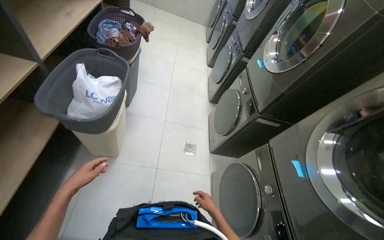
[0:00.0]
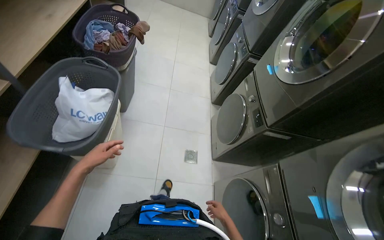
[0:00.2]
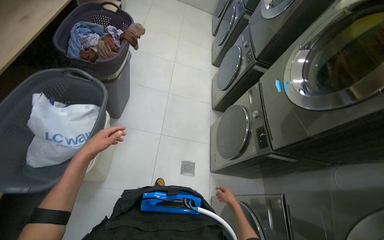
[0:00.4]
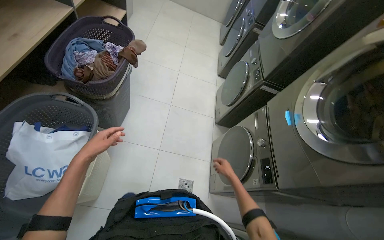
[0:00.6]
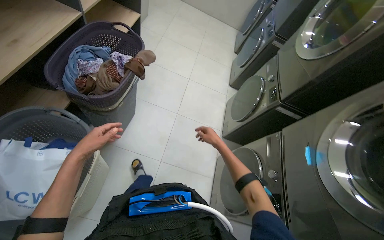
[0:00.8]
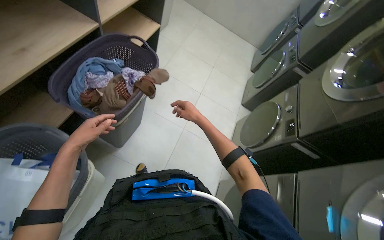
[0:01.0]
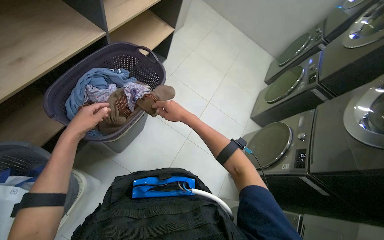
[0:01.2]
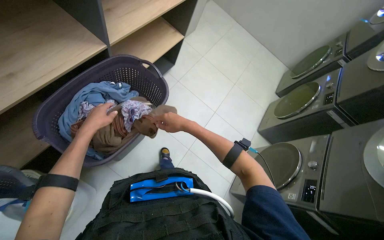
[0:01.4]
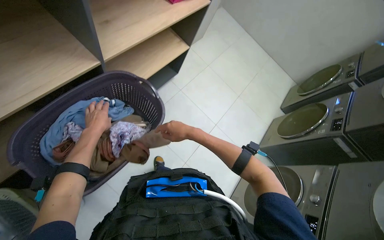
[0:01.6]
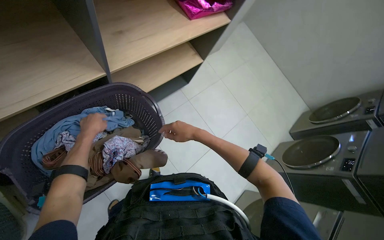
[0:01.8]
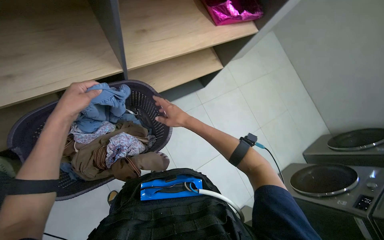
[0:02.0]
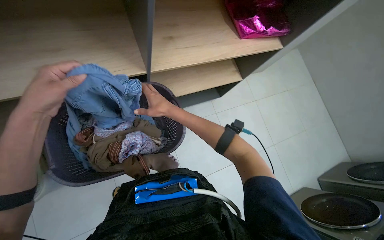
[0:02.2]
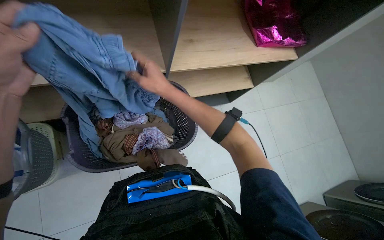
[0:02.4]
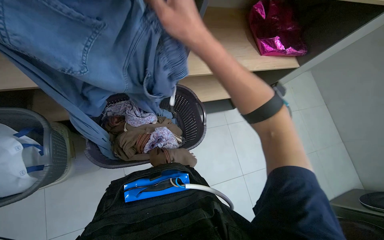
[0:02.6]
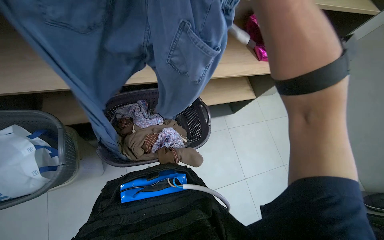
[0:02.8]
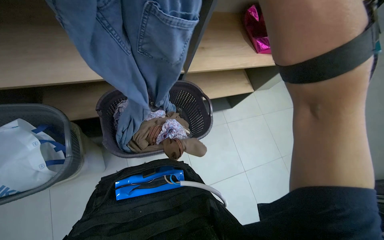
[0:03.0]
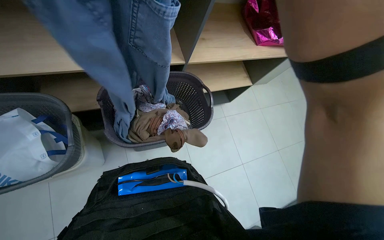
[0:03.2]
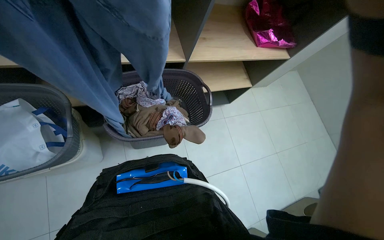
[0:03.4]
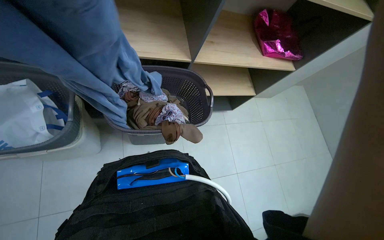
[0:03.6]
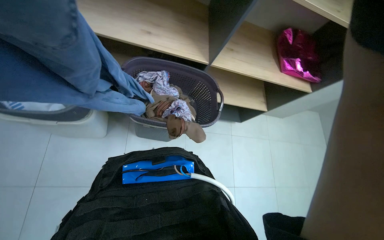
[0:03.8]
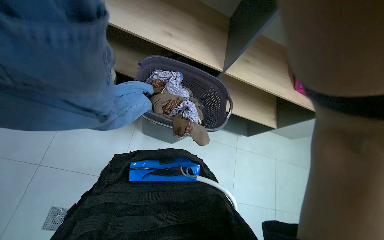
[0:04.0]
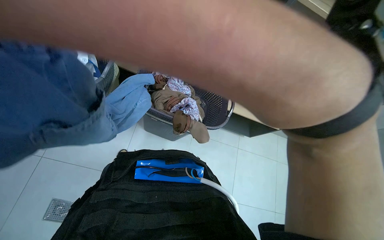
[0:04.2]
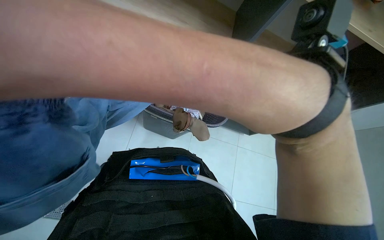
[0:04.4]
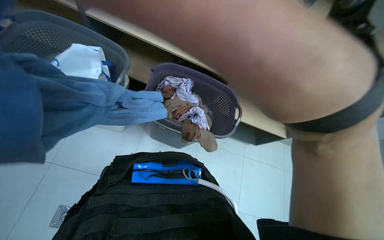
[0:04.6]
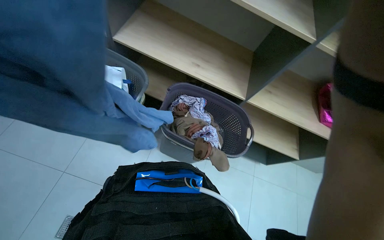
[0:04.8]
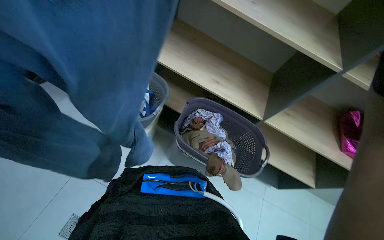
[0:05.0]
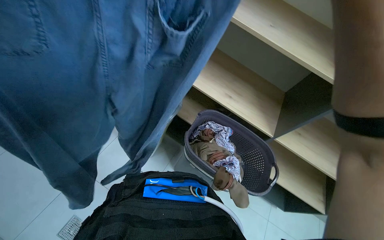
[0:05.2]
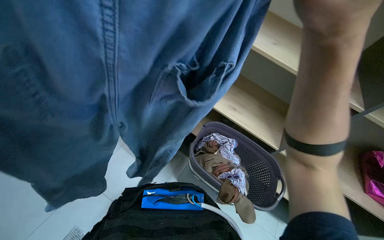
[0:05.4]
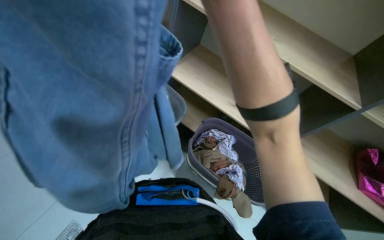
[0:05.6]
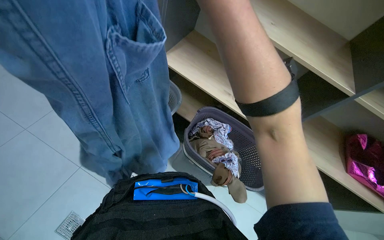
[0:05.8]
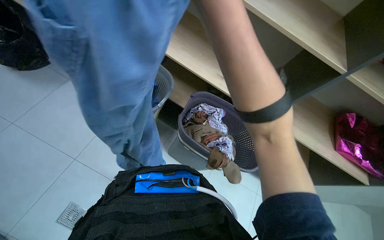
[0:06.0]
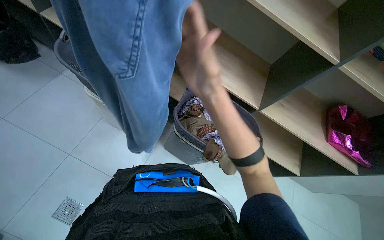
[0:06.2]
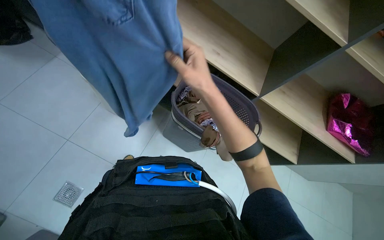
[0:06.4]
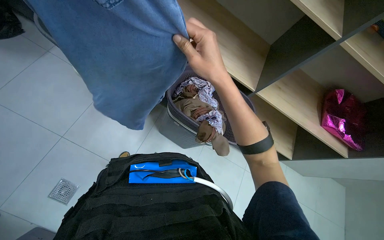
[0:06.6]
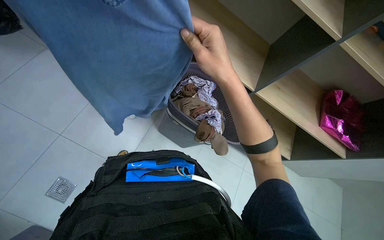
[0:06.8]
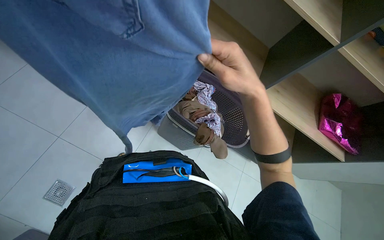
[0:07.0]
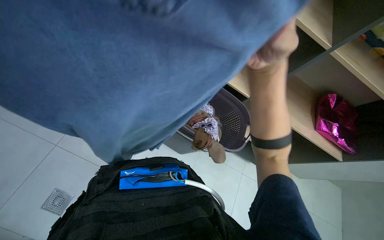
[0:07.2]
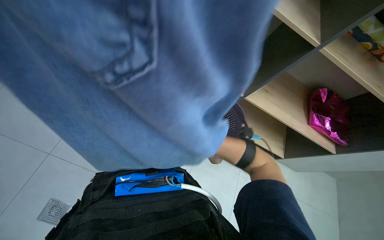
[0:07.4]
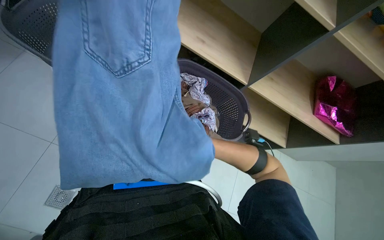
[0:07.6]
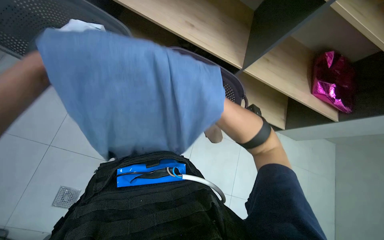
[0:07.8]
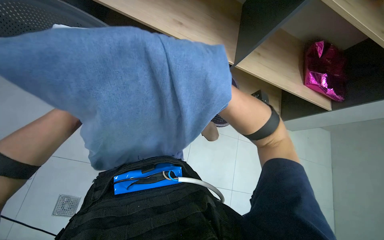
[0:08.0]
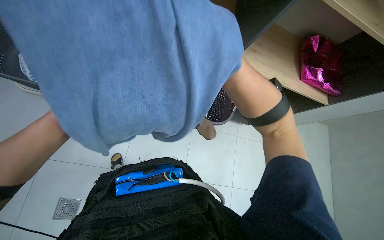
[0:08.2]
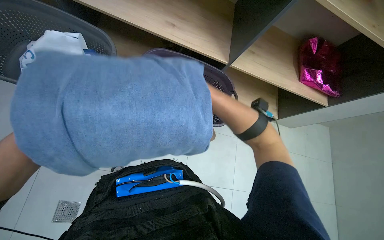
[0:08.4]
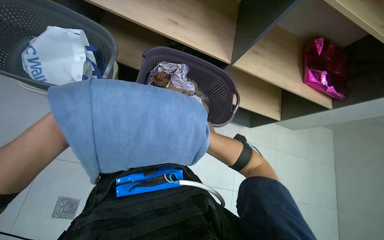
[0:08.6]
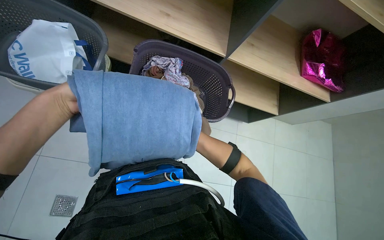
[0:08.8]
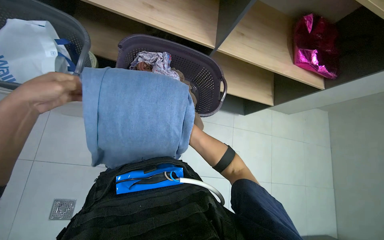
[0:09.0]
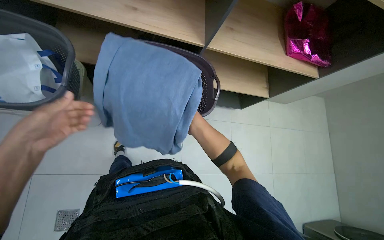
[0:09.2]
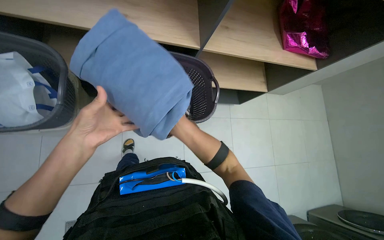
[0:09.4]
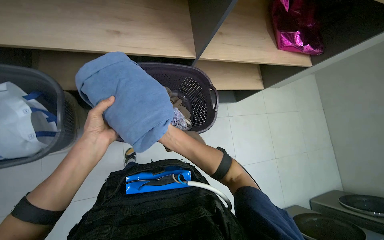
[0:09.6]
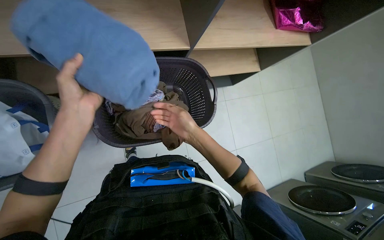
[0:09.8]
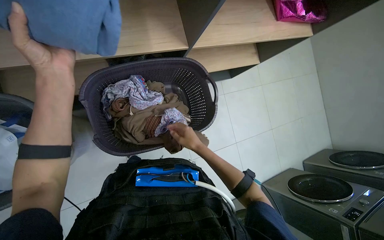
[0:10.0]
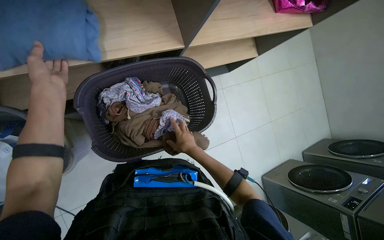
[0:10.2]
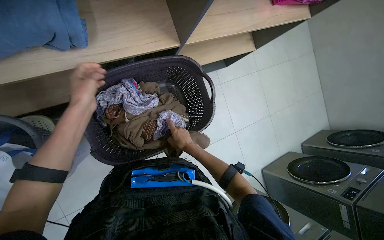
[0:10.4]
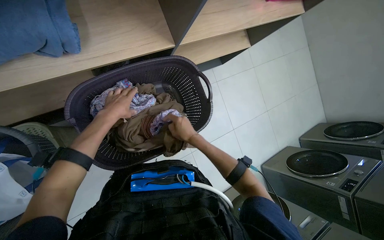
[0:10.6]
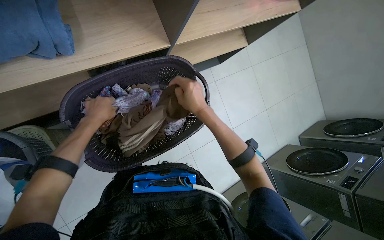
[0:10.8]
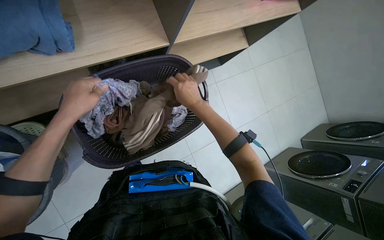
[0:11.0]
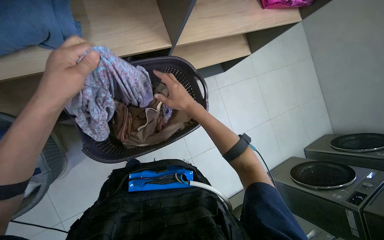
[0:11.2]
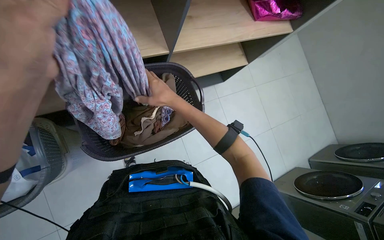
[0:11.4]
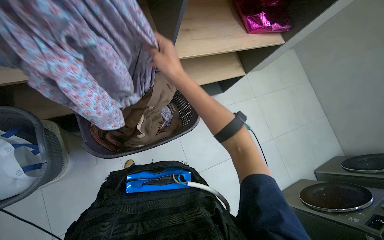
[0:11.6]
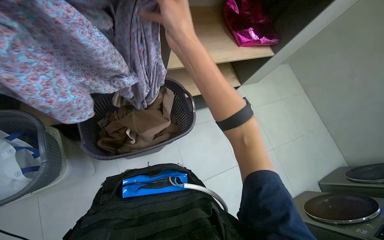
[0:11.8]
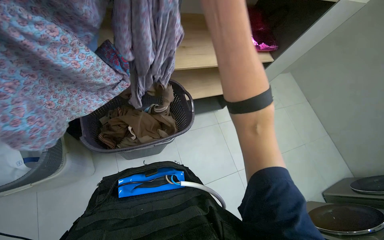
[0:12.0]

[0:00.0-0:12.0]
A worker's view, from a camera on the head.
Job: managing laundry.
The whole recording: Folding and packing laundry. The worker folds clothes from a basket and then packs them into a plastic bag.
0:00.0 to 0:01.6: The camera travels about 1 m. The head turns to the left by roughly 35 degrees.
0:01.6 to 0:03.0: The head rotates about 35 degrees to the left.
0:03.0 to 0:04.4: The wearer looks some 15 degrees further downward. The scene rotates clockwise by some 30 degrees.
0:09.0 to 0:10.4: The wearer looks some 15 degrees further downward.
0:10.4 to 0:12.0: The view tilts about 25 degrees upward.

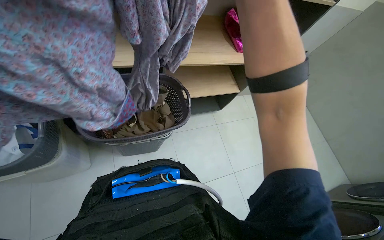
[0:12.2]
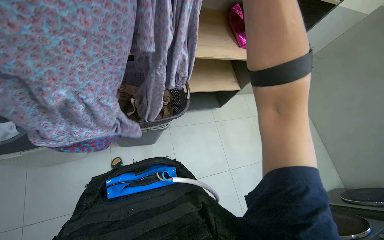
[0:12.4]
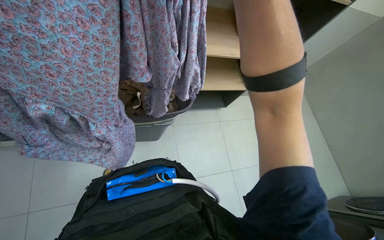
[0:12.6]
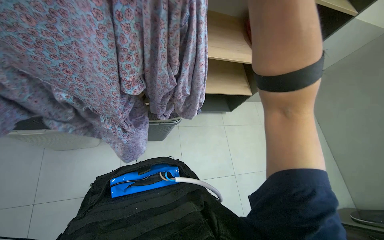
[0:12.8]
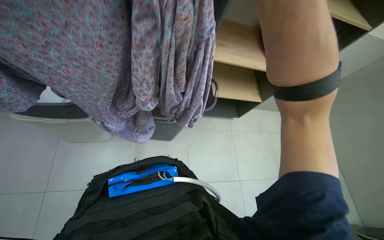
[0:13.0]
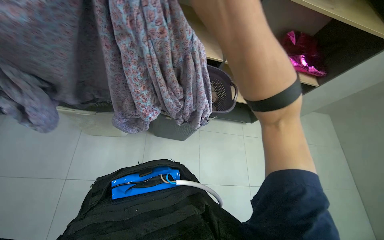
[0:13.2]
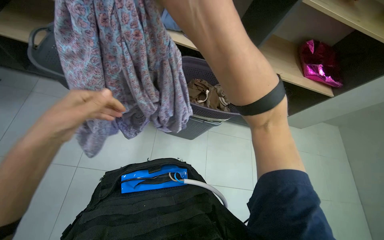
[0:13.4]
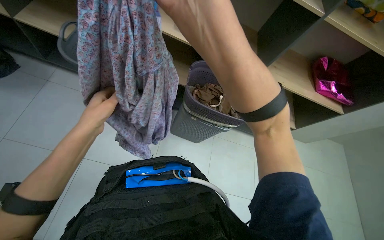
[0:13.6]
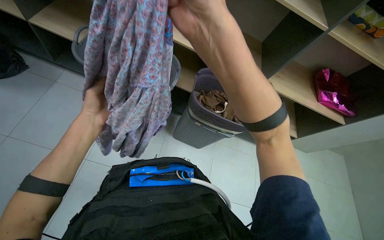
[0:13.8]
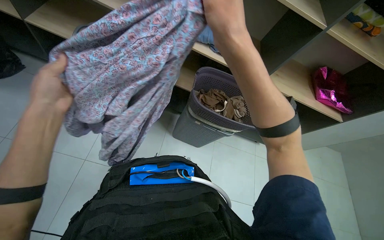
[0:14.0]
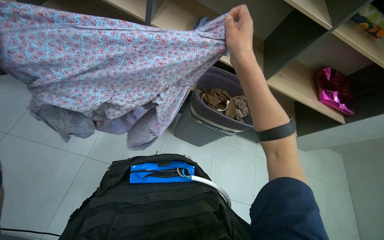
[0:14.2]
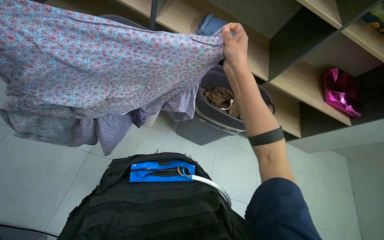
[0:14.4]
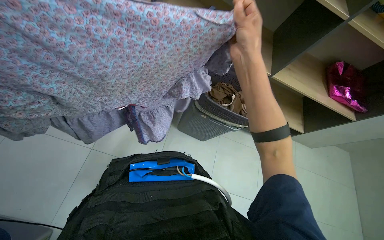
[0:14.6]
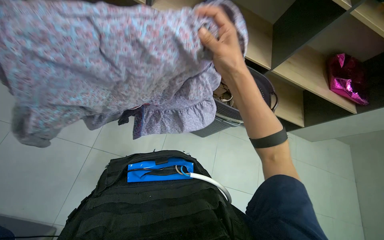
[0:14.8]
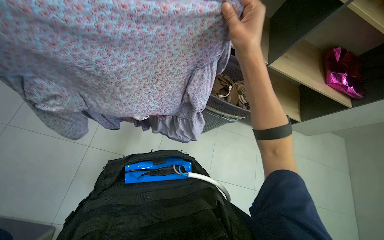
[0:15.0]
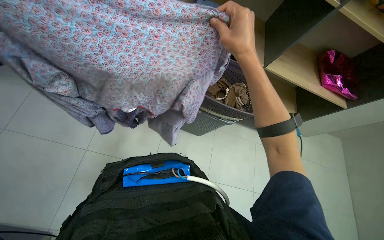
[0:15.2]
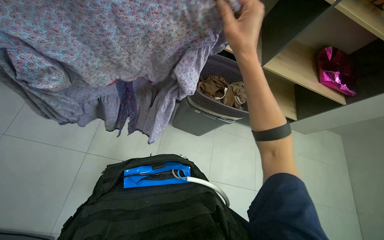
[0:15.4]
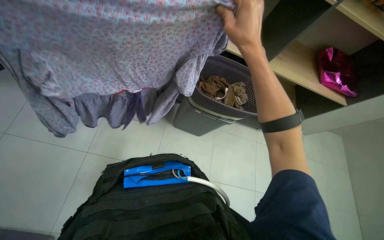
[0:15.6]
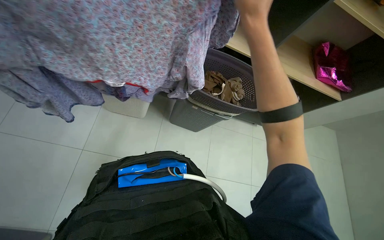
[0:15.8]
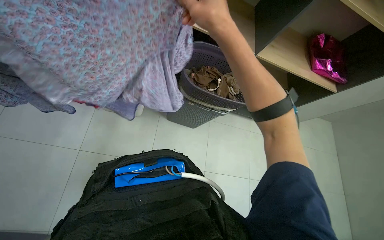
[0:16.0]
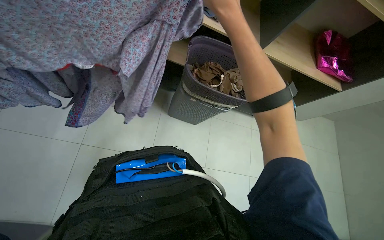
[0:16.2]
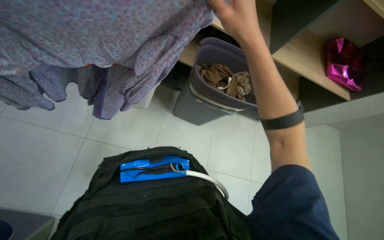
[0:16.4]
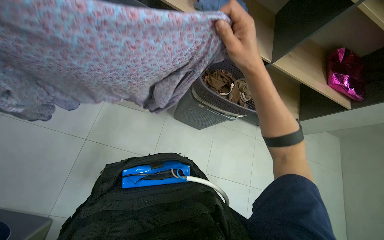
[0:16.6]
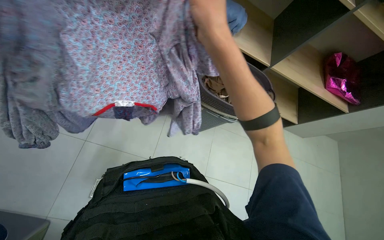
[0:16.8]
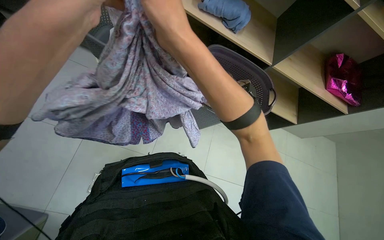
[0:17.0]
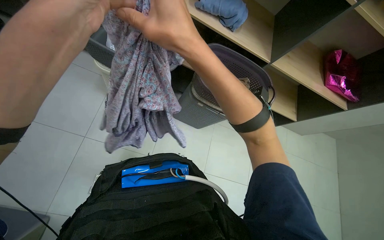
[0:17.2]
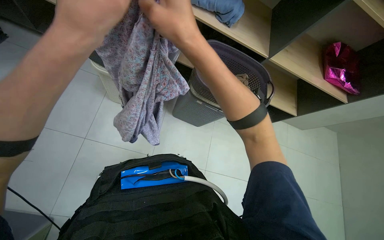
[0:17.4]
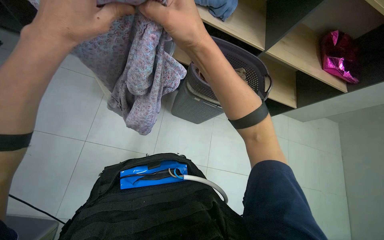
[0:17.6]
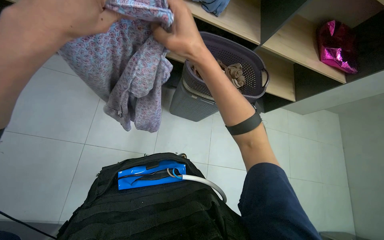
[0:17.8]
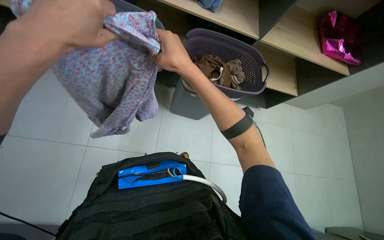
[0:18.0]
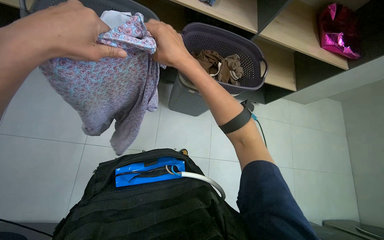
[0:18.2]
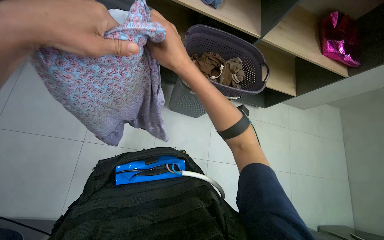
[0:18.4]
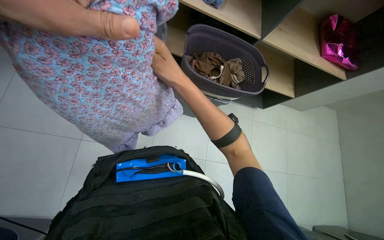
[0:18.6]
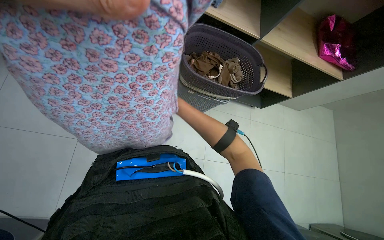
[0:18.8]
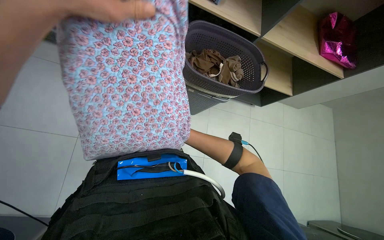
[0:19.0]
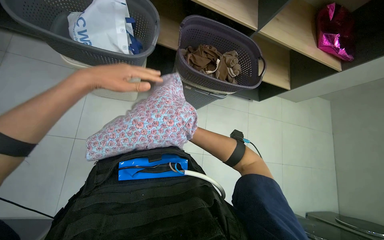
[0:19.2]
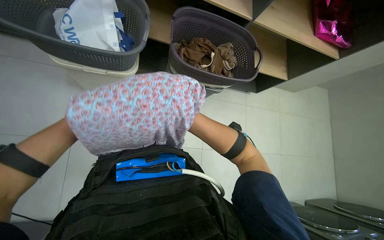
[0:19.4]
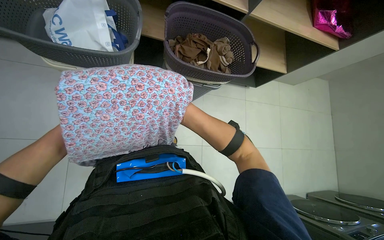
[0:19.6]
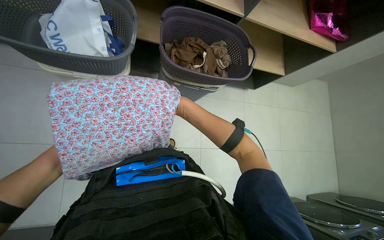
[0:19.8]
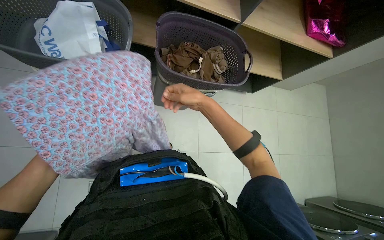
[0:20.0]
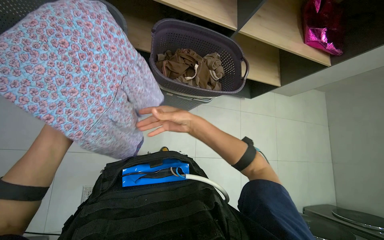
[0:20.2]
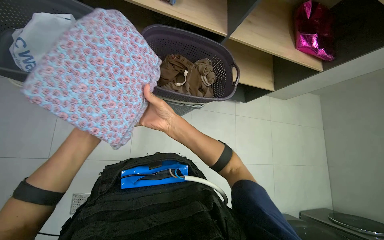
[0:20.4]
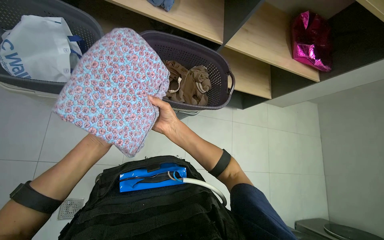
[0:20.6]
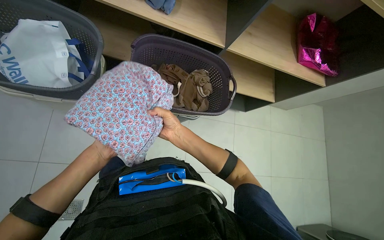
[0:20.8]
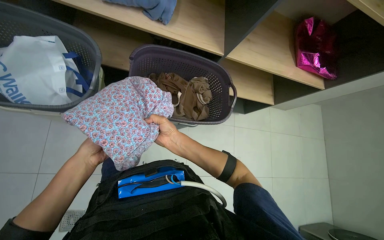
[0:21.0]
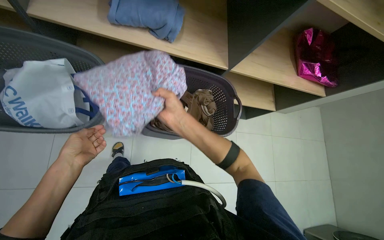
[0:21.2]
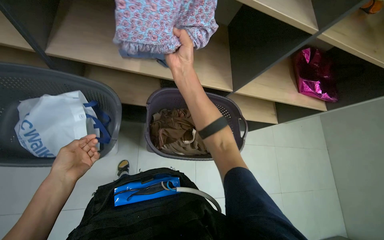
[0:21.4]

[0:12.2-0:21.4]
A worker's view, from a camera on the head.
Job: managing laundry.
The whole recording: Folding and packing laundry. The worker folds clothes from a basket and then packs them into a plastic bag.
0:13.8 to 0:15.2: The right hand moves farther from the camera, about 20 cm.
0:18.4 to 0:19.8: The right hand goes nearer and farther, approximately 50 cm each way, reversing 2 times.
0:19.8 to 0:21.4: The wearer looks some 20 degrees further upward. The right hand goes nearer and farther, roughly 20 cm each way, reversing 2 times.
